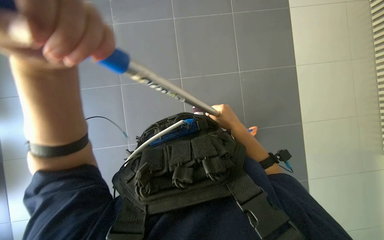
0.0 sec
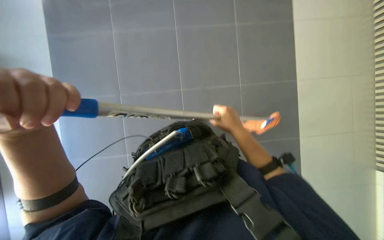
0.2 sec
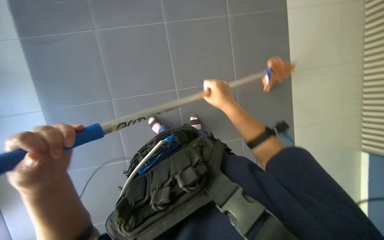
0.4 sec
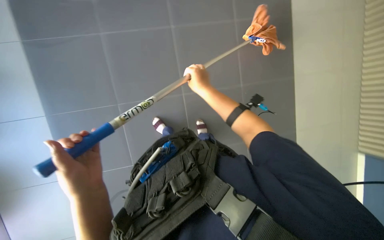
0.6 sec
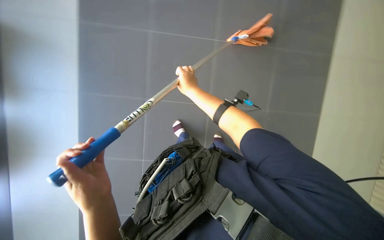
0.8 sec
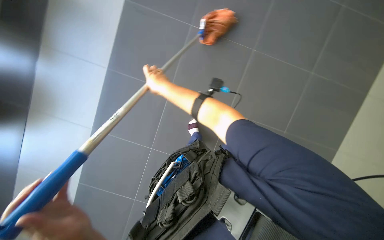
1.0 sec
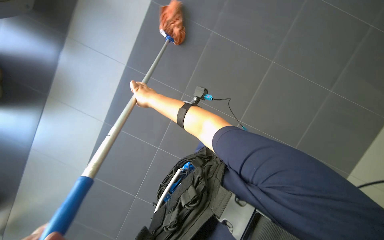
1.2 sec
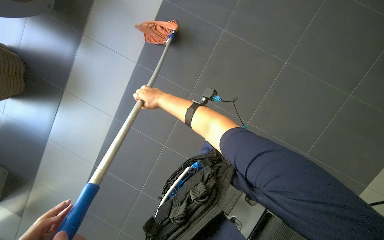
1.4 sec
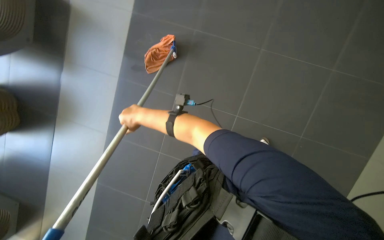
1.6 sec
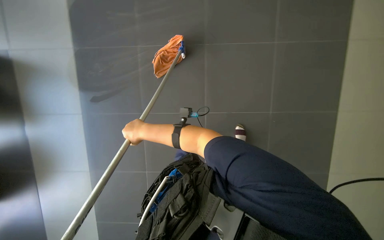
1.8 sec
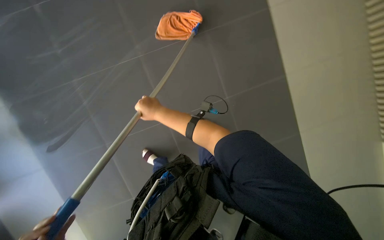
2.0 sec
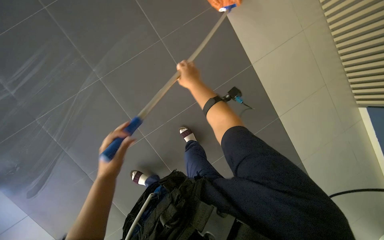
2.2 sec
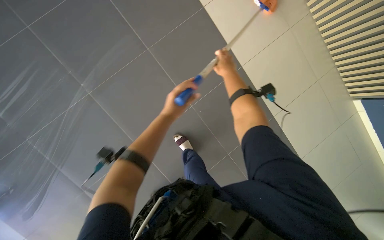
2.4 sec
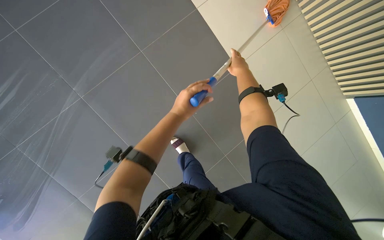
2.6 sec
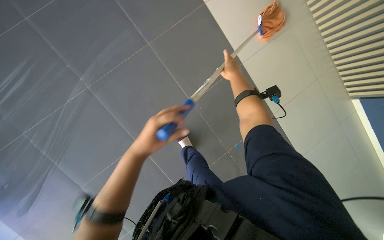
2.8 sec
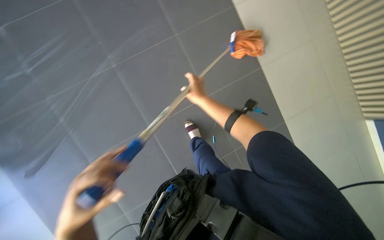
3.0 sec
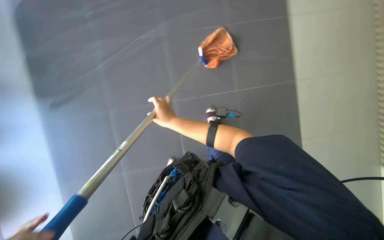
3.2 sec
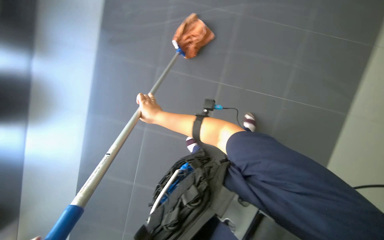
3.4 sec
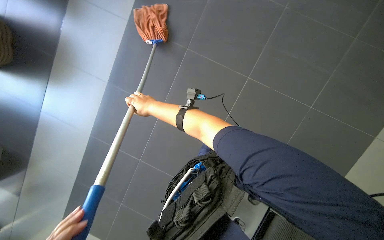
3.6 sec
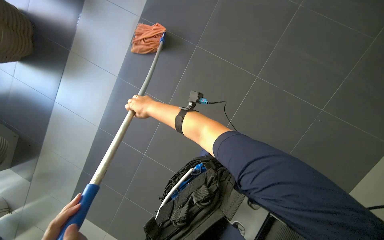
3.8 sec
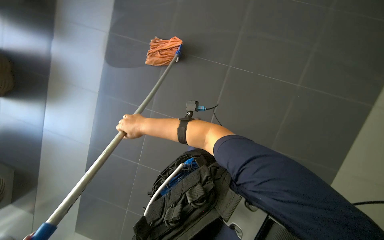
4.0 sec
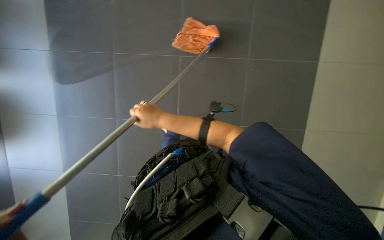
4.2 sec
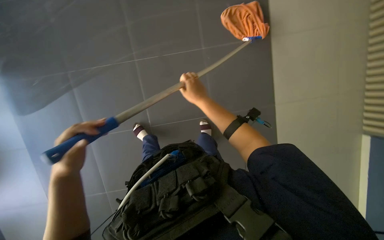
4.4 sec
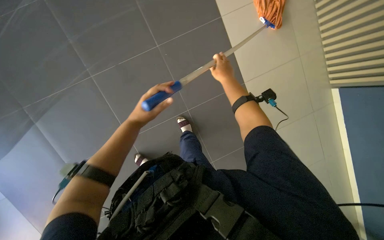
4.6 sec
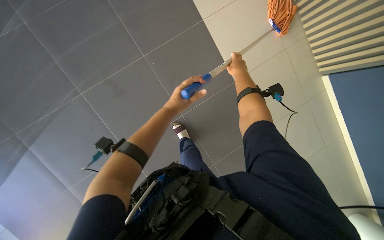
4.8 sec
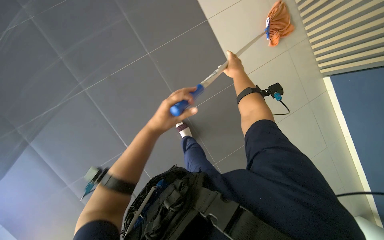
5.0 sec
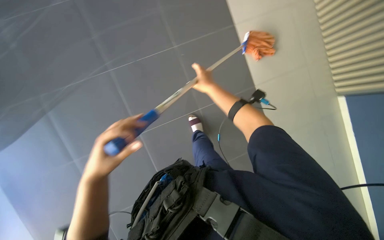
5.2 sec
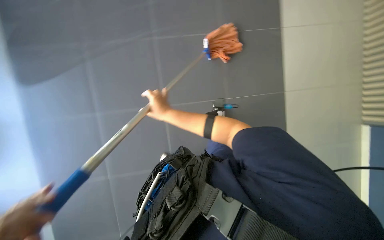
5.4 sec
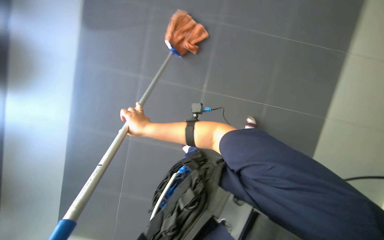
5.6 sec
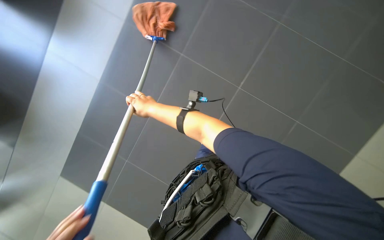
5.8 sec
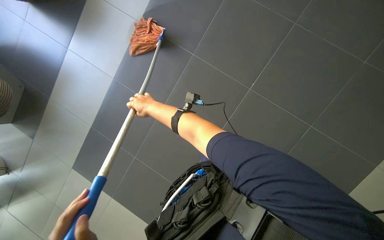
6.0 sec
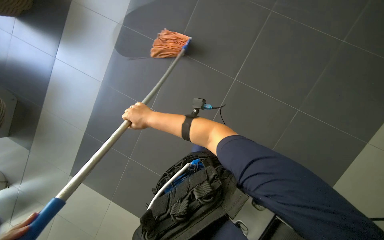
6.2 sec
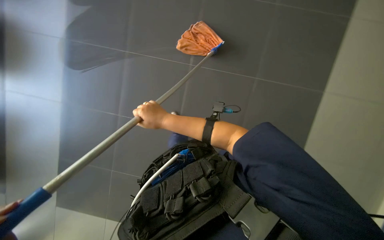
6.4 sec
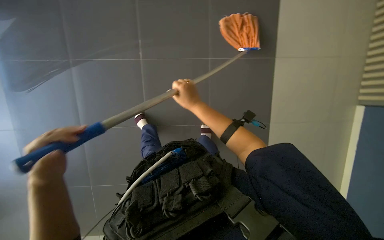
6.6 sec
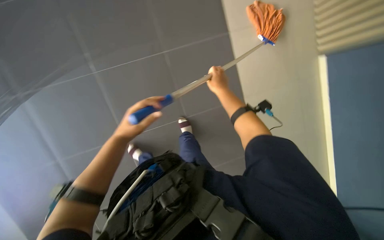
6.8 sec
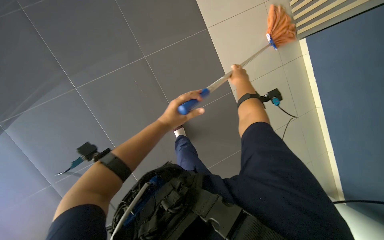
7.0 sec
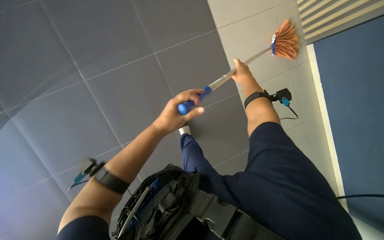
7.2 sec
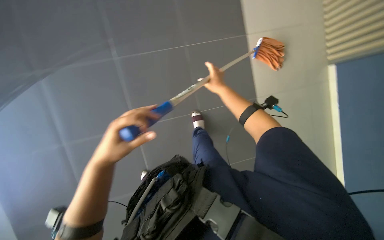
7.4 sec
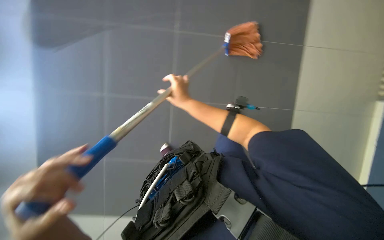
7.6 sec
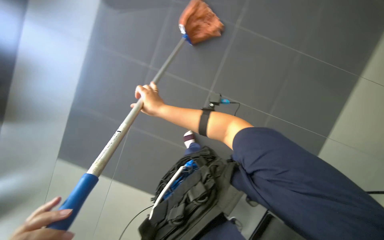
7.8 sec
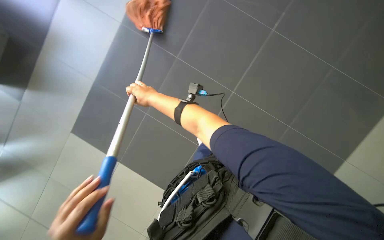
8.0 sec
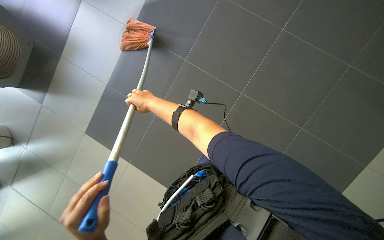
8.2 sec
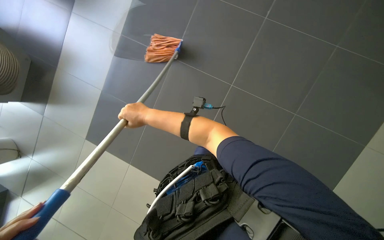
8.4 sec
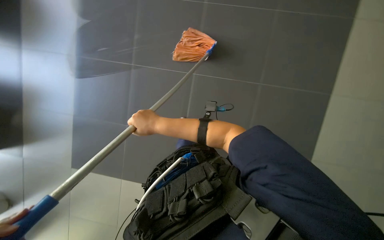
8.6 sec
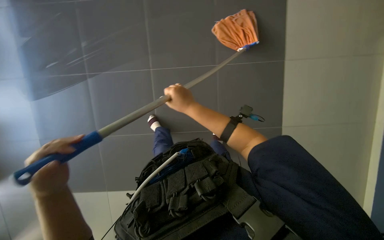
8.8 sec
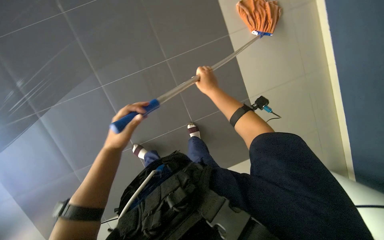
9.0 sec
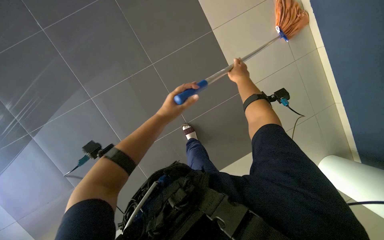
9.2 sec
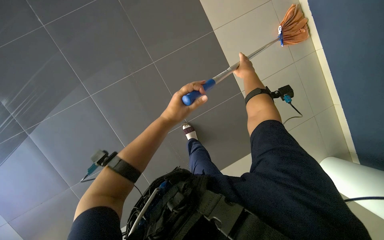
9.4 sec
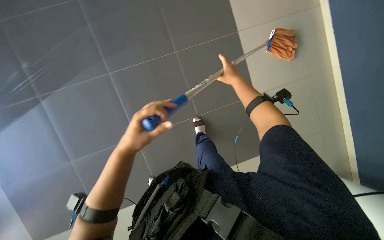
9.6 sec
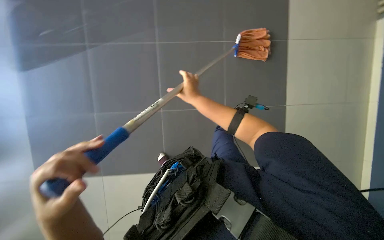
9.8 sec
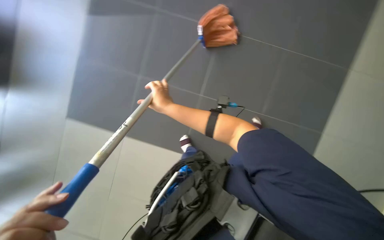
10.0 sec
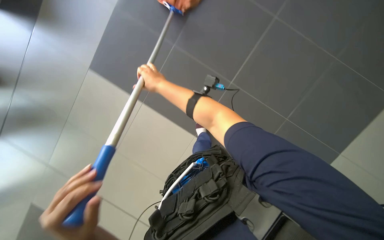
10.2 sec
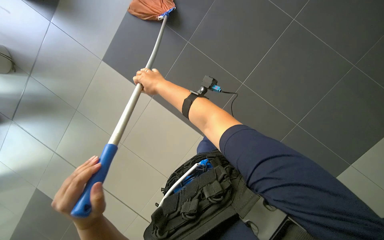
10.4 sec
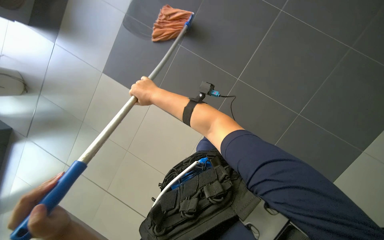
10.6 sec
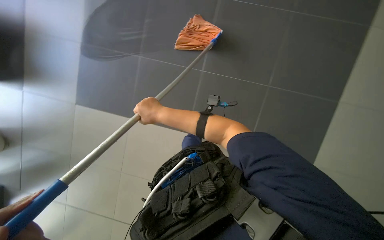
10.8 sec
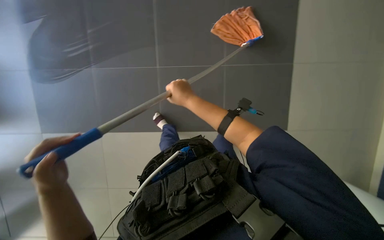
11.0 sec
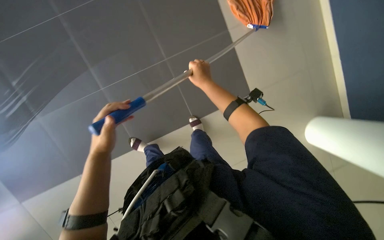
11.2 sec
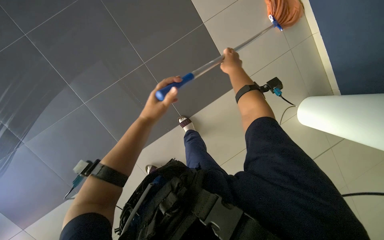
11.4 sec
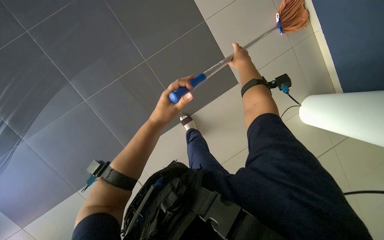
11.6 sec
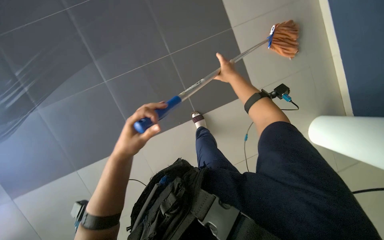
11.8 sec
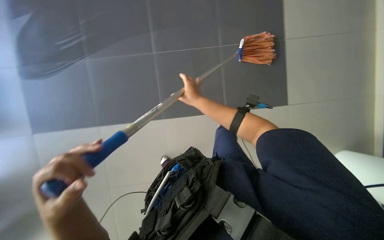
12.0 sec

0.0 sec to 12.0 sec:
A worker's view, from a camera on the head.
Job: mopping floor.
The whole recording: Mopping floor. The worker continues mopping the tiled floor with a white mop head.
0.0 sec to 1.6 sec: The scene turns roughly 40 degrees counterclockwise in the picture.
1.6 sec to 3.0 sec: The right hand travels to the right and up the picture by approximately 25 cm.
3.0 sec to 4.4 sec: The right hand reaches some 5 cm to the left, then returns.
4.4 sec to 6.0 sec: The head turns to the right by about 45 degrees.
6.0 sec to 7.6 sec: The right hand moves roughly 35 cm to the right and comes back.
9.0 sec to 10.4 sec: The right hand goes about 10 cm nearer to the camera.
10.4 sec to 12.0 sec: The right hand heads to the right and farther from the camera, covering approximately 20 cm. Meanwhile the left hand moves about 20 cm up the picture and comes back.

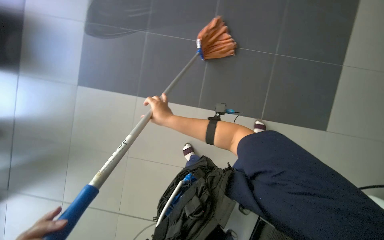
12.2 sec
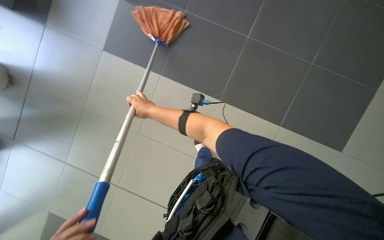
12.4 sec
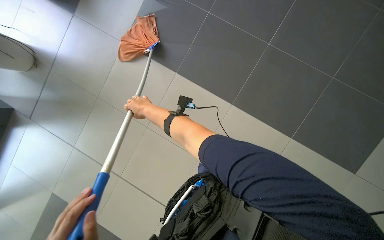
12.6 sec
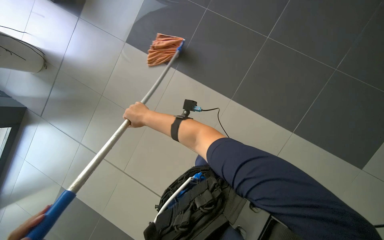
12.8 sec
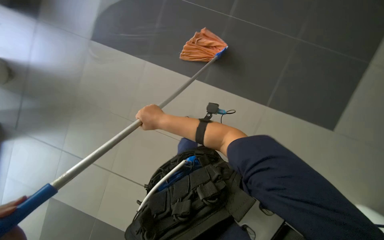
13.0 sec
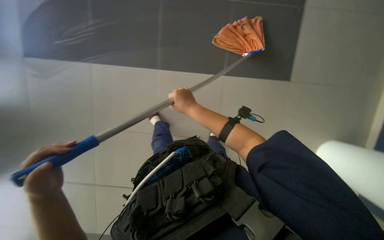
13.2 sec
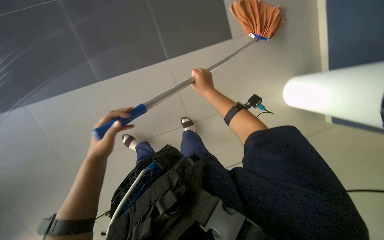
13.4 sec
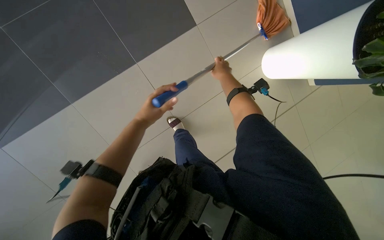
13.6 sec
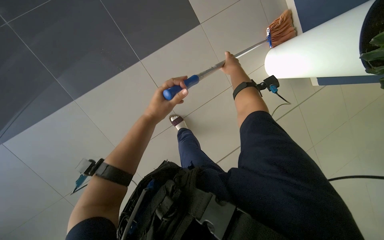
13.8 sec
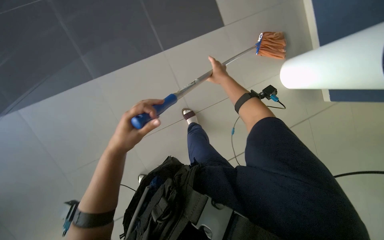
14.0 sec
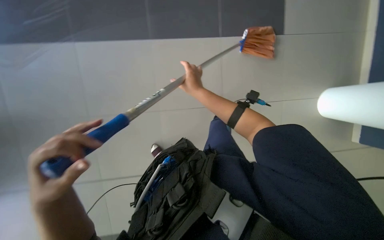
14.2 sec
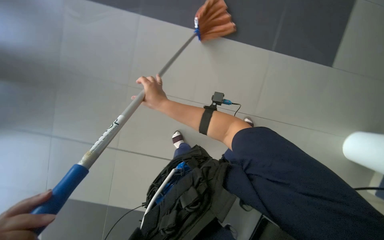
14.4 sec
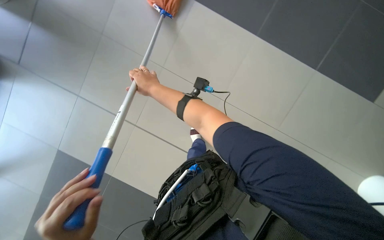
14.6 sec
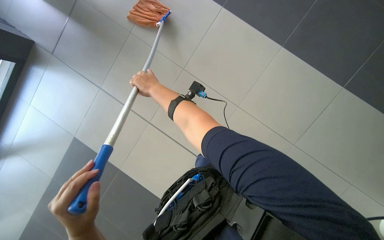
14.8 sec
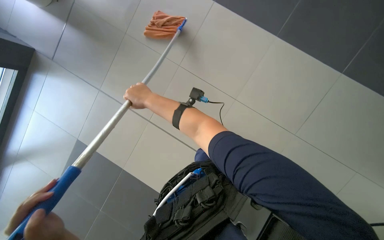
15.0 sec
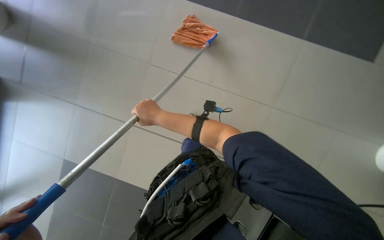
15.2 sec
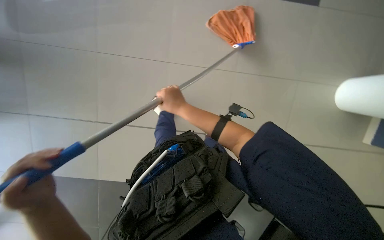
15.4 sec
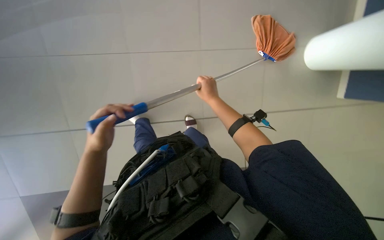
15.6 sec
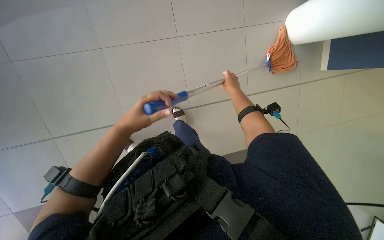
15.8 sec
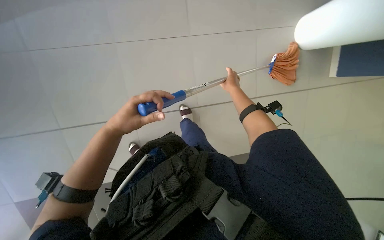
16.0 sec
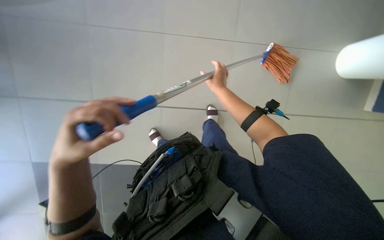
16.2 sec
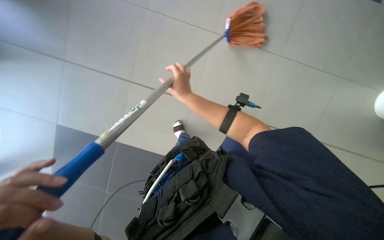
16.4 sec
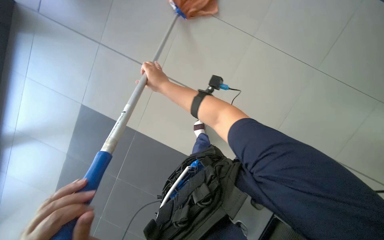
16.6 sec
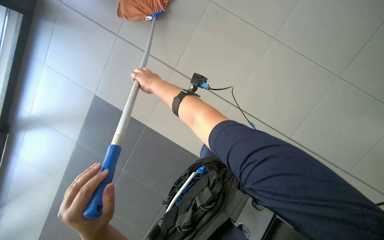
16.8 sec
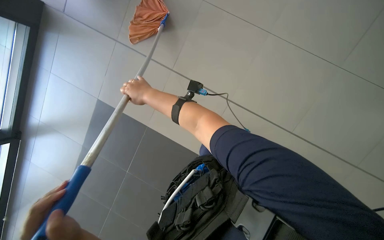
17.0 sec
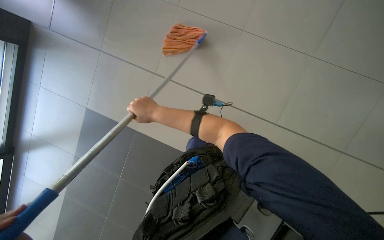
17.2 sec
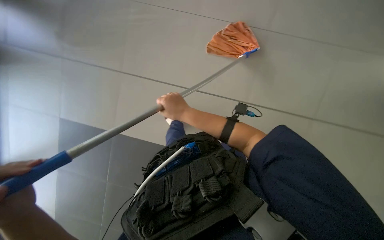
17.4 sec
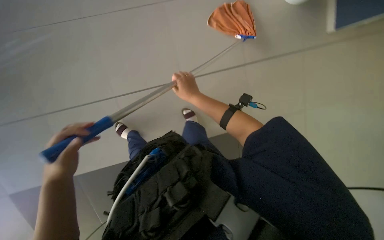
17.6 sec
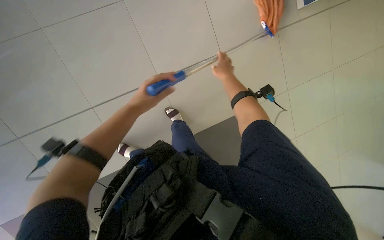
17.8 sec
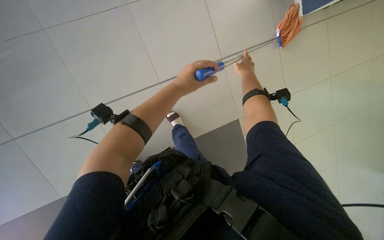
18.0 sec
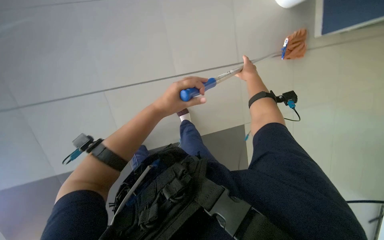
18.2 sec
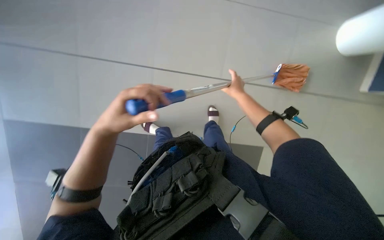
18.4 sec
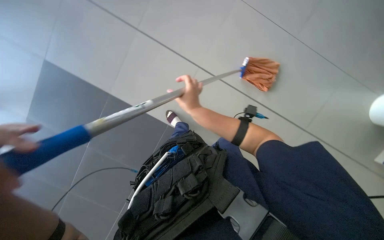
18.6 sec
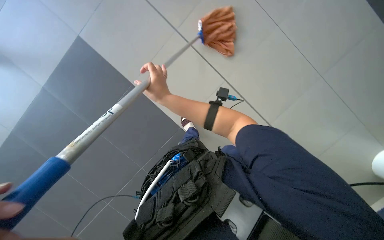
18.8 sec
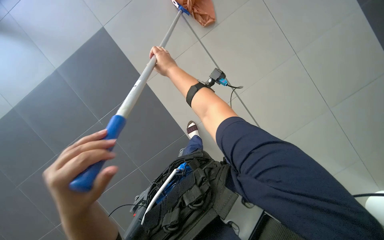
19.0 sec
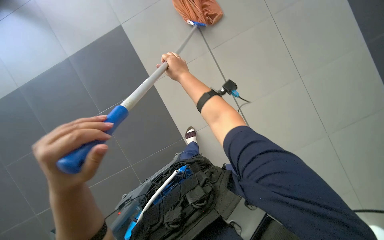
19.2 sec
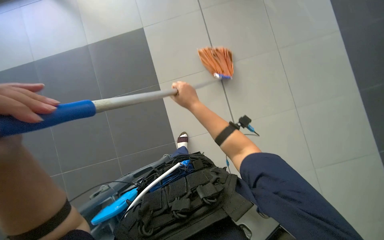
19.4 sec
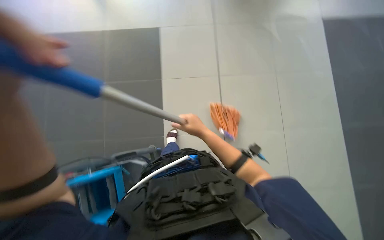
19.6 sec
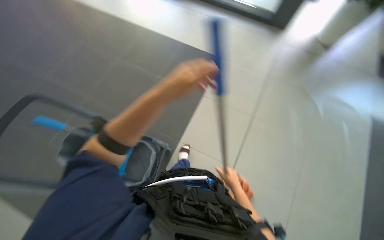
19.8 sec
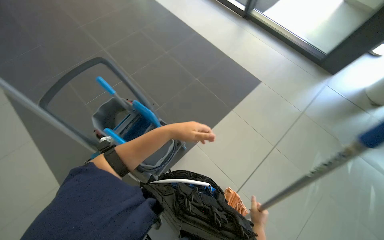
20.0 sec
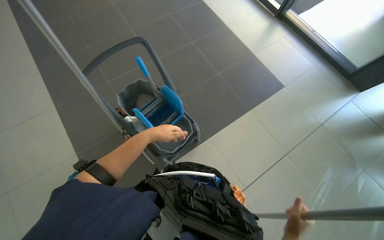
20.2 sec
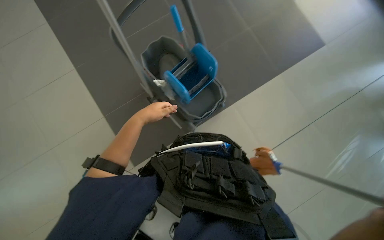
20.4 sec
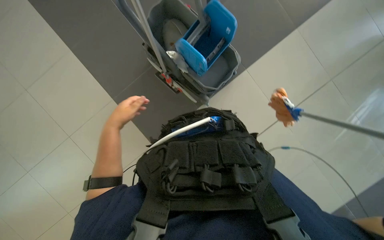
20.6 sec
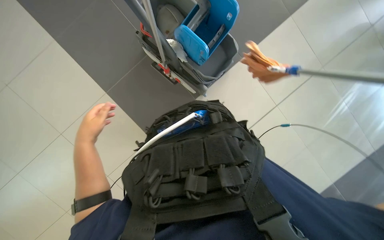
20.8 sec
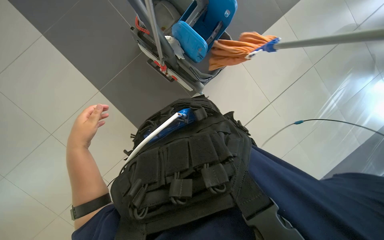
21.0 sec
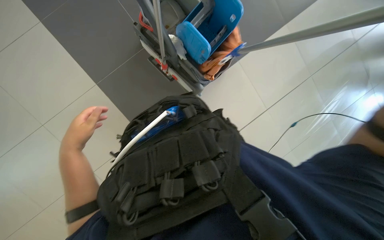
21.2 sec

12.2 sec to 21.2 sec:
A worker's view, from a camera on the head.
Job: mopping floor.
The whole recording: Mopping floor. The worker continues mopping the tiled floor with a white mop head.
13.8 sec to 15.2 sec: The right hand shifts some 25 cm to the left and down the picture.
15.2 sec to 16.6 sec: The head rotates some 20 degrees to the left. The right hand moves roughly 15 cm to the right and comes back.
16.6 sec to 18.2 sec: The right hand heads to the right and up the picture, covering roughly 25 cm.
19.8 sec to 21.2 sec: The head travels about 40 cm. The camera pitches downward, by some 30 degrees.
